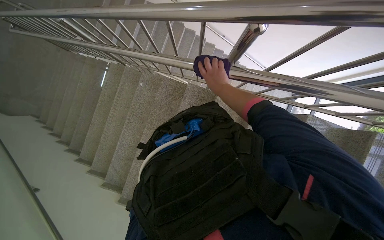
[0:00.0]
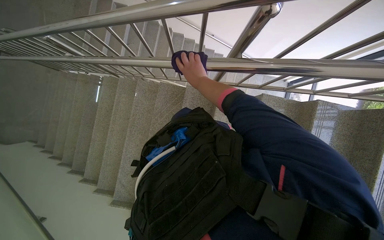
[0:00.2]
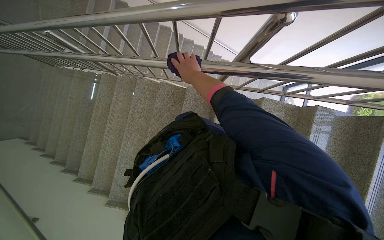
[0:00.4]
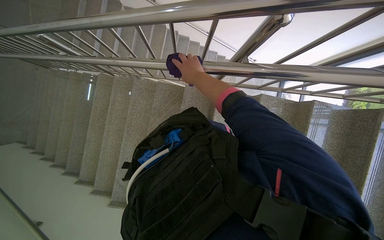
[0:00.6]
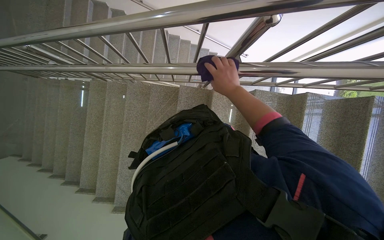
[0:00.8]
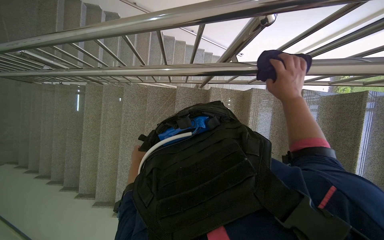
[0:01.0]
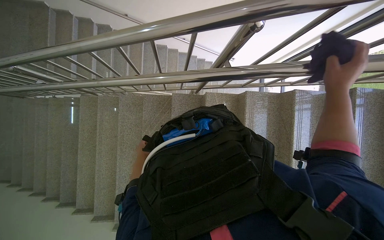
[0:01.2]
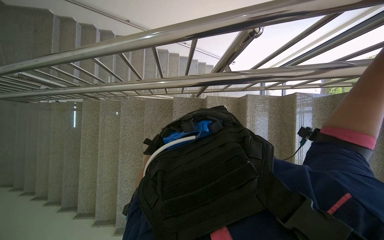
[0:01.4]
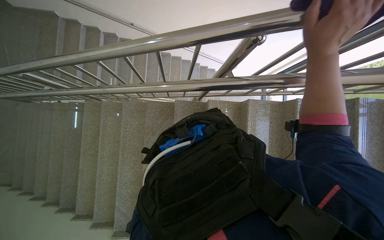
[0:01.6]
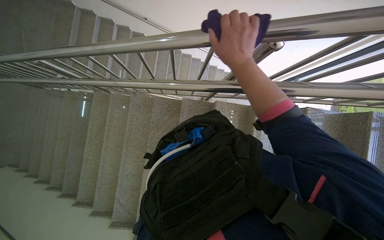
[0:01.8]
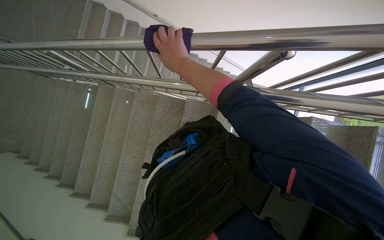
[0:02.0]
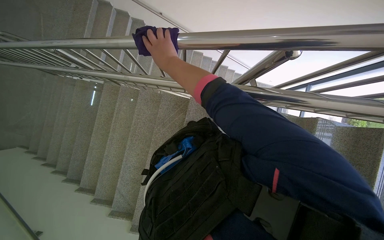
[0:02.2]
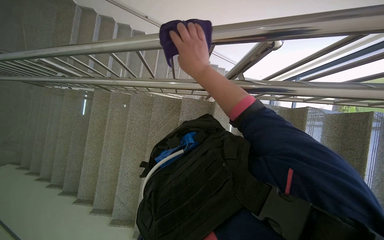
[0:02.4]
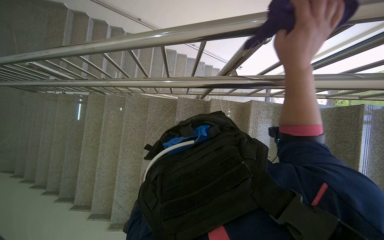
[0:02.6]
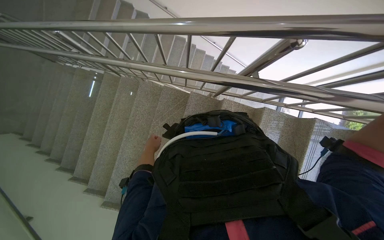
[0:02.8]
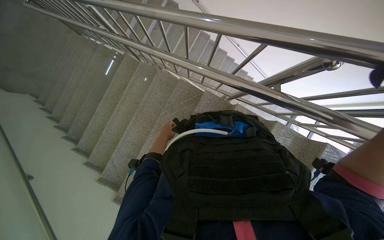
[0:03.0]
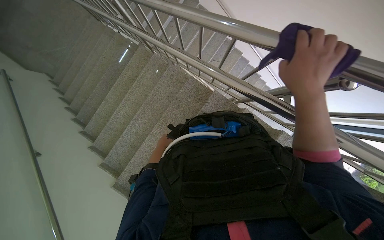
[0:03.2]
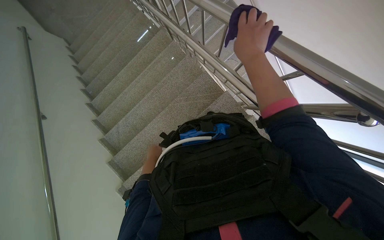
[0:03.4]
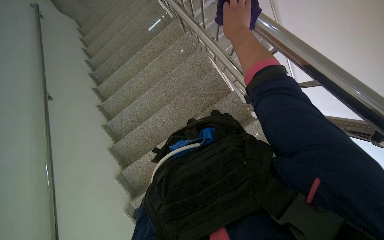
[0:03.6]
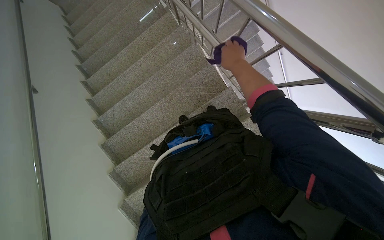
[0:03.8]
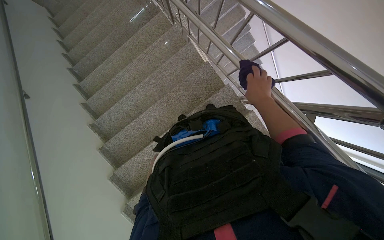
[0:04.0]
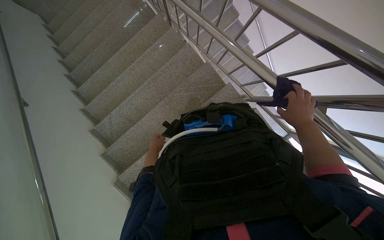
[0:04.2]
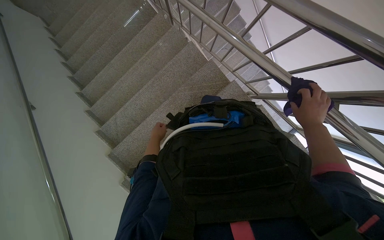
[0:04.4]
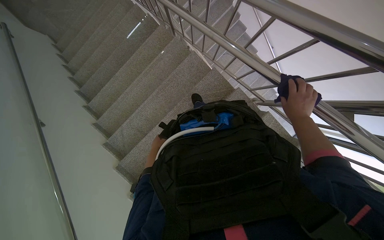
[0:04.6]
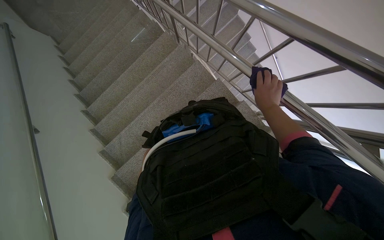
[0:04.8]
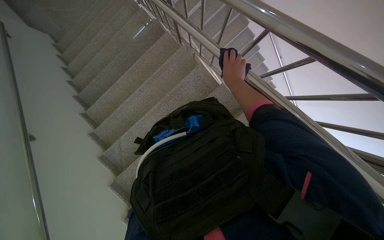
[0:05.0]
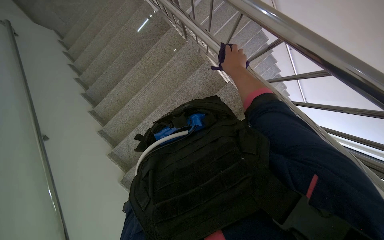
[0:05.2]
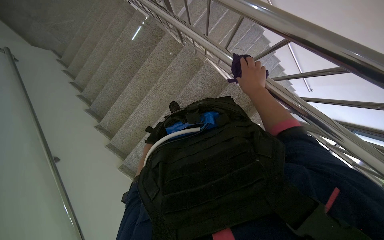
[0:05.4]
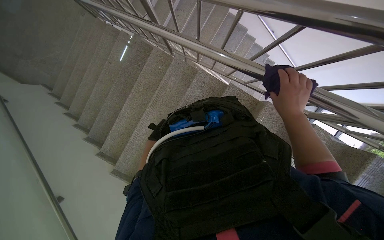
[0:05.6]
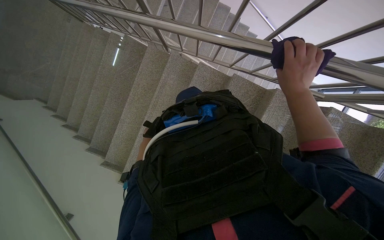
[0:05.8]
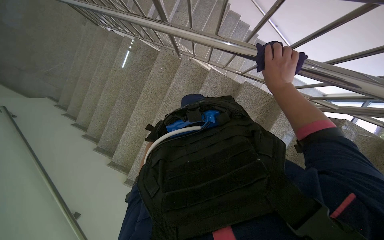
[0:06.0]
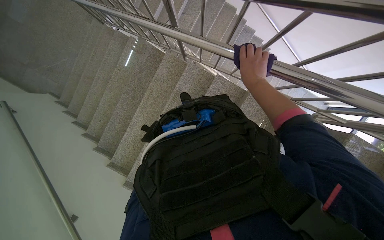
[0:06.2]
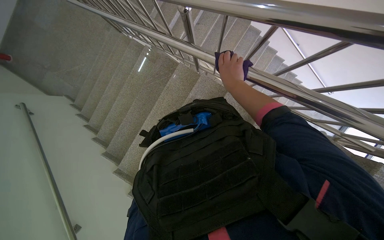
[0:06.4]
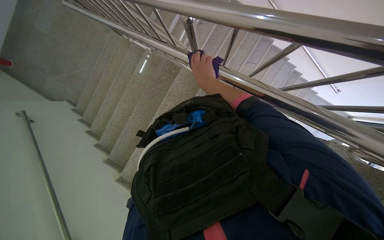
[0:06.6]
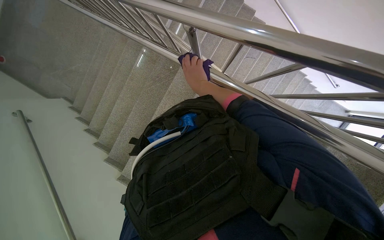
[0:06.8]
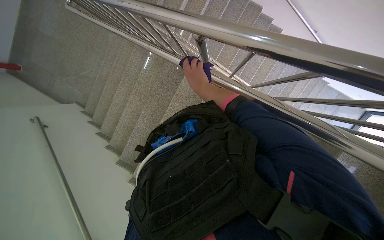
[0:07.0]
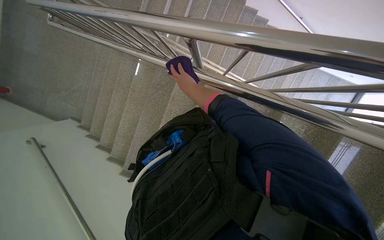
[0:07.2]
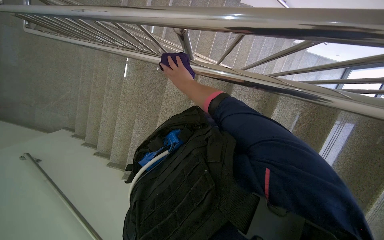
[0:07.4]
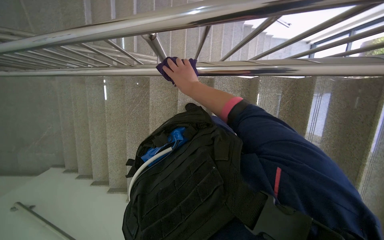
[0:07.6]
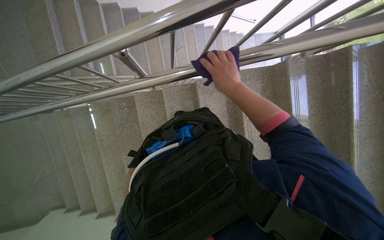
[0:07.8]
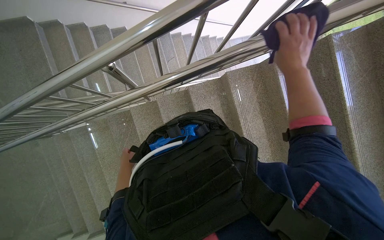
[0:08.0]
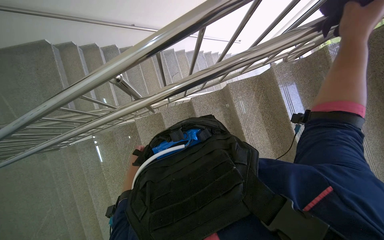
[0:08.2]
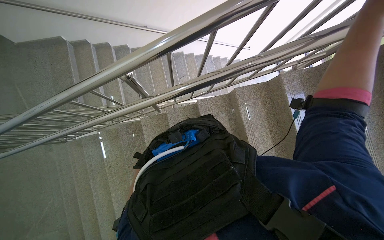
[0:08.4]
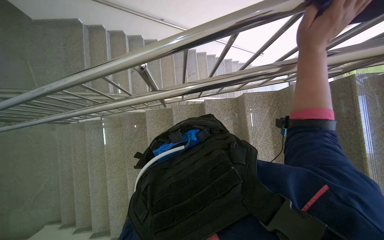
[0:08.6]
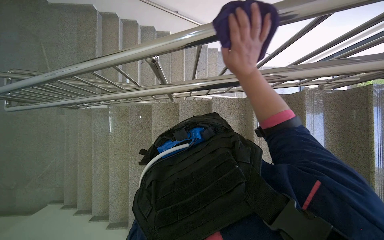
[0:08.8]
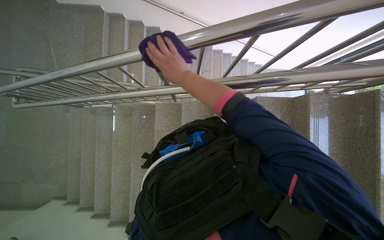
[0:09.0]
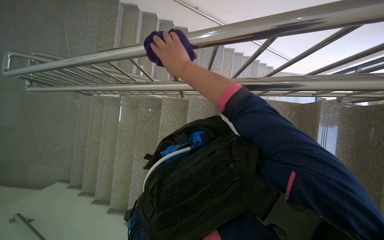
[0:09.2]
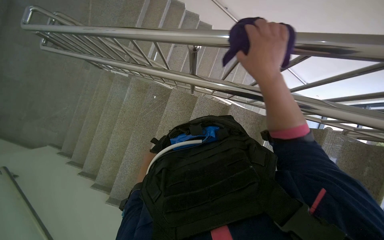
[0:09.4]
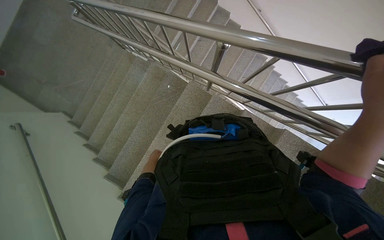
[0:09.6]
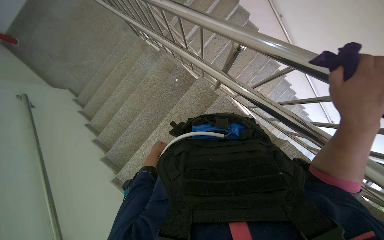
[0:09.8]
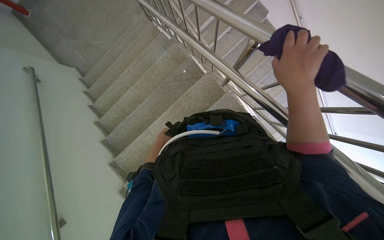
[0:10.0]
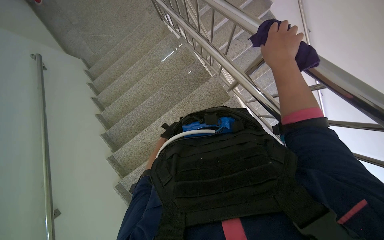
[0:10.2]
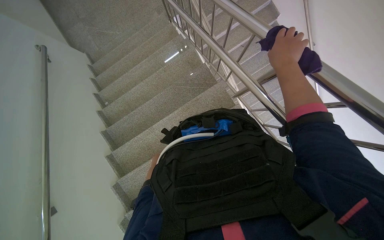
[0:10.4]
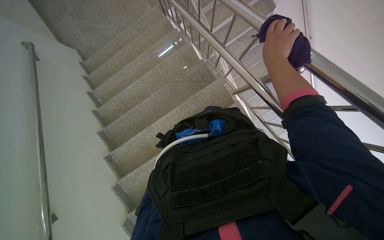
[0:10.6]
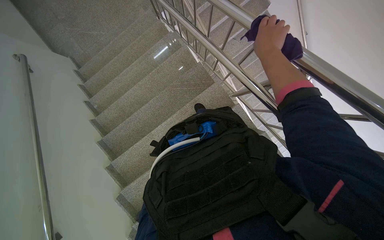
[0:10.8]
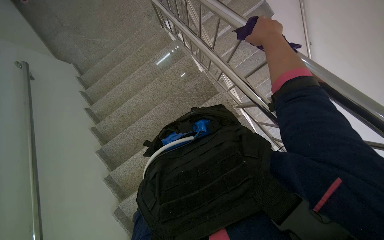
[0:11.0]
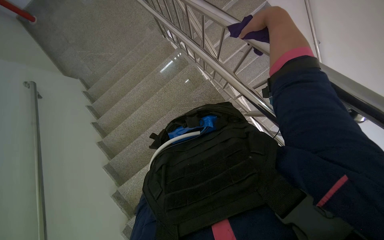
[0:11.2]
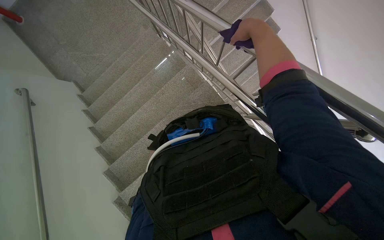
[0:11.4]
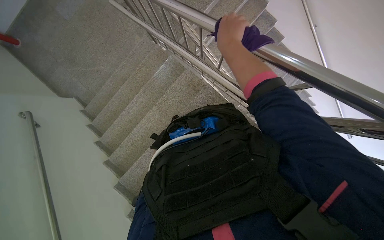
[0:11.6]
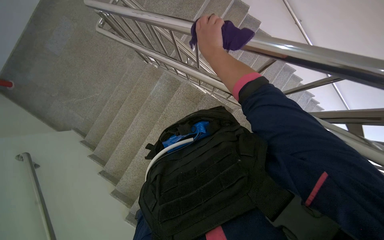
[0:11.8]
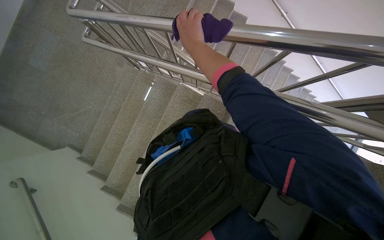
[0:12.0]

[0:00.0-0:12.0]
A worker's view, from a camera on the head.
Job: wiping surfaces.
The whole recording: Wiping metal stair railings. The worker wipes the metal stair railings with a purple cloth.
0:01.6 to 0:03.0: The scene turns approximately 25 degrees clockwise in the picture.
0:04.4 to 0:06.0: The head travels about 50 cm.
0:07.6 to 0:09.0: The right hand goes to the right and returns, approximately 40 cm each way.
0:09.0 to 0:10.4: Everything in view rotates about 55 degrees clockwise.
0:10.4 to 0:12.0: The head travels about 50 cm. Everything in view rotates roughly 30 degrees counterclockwise.

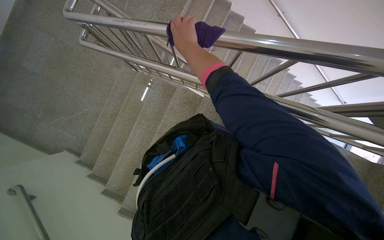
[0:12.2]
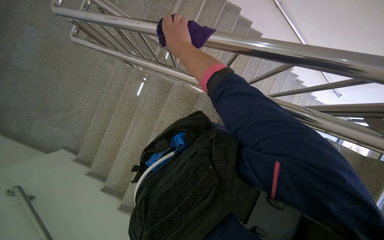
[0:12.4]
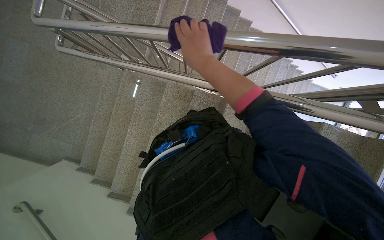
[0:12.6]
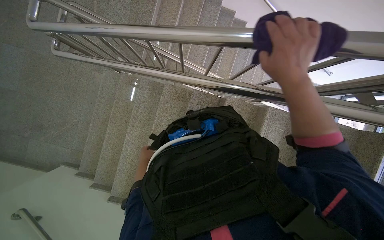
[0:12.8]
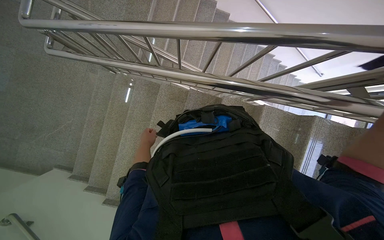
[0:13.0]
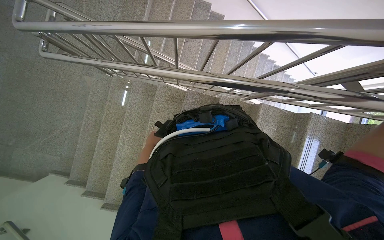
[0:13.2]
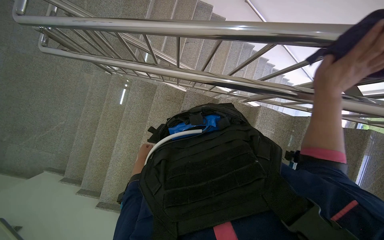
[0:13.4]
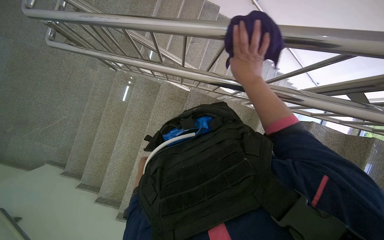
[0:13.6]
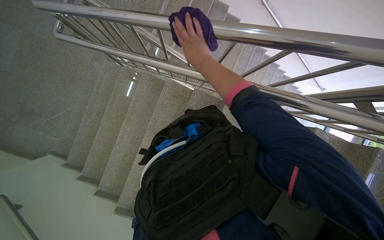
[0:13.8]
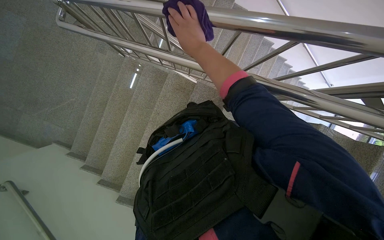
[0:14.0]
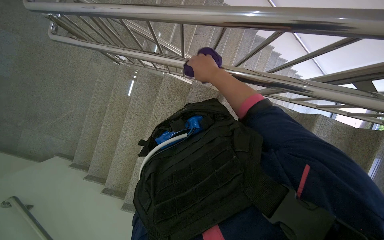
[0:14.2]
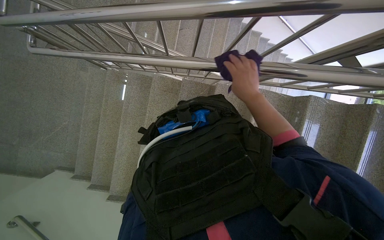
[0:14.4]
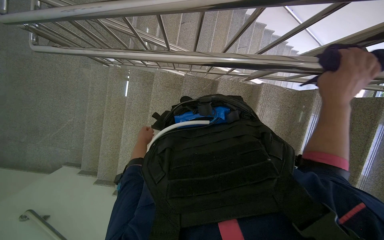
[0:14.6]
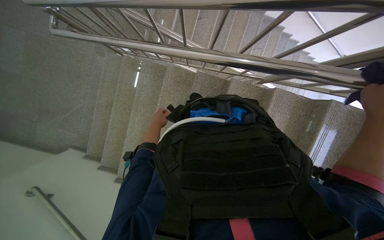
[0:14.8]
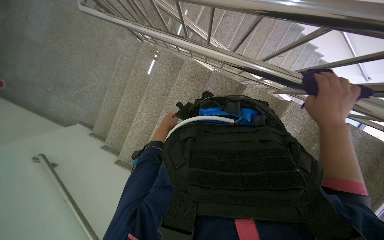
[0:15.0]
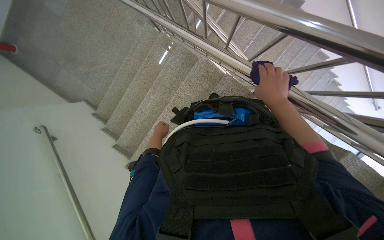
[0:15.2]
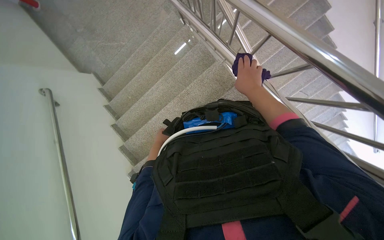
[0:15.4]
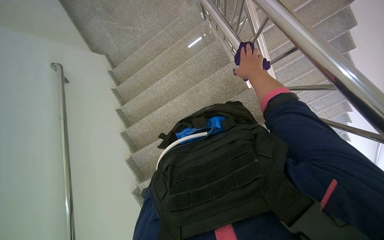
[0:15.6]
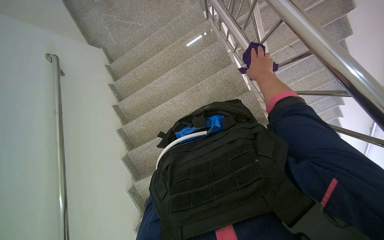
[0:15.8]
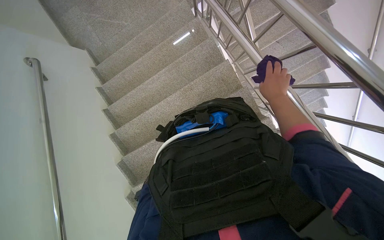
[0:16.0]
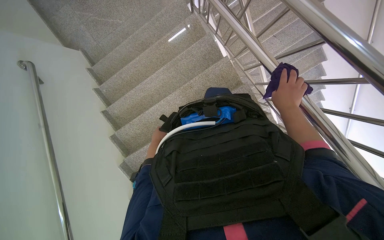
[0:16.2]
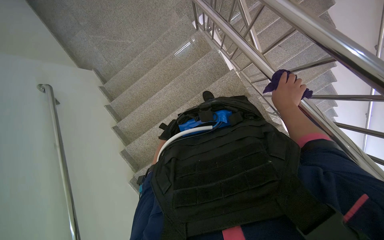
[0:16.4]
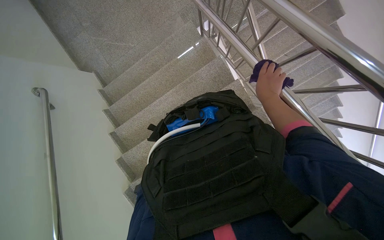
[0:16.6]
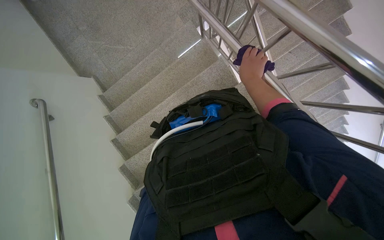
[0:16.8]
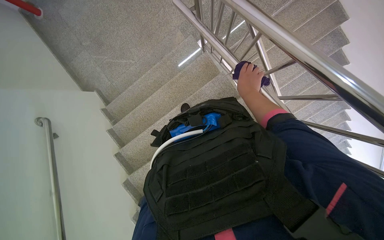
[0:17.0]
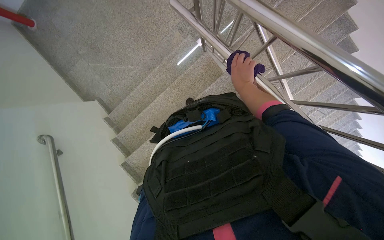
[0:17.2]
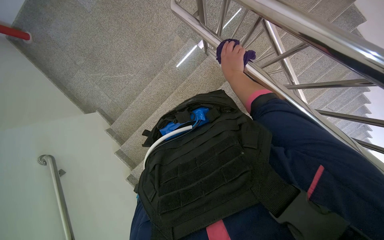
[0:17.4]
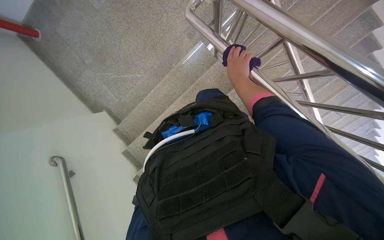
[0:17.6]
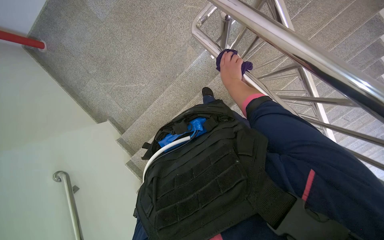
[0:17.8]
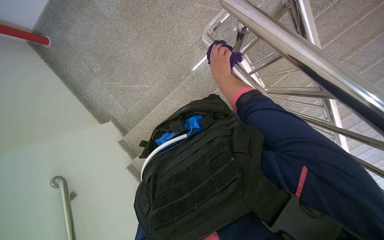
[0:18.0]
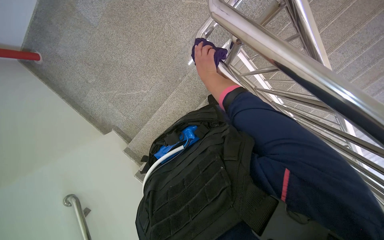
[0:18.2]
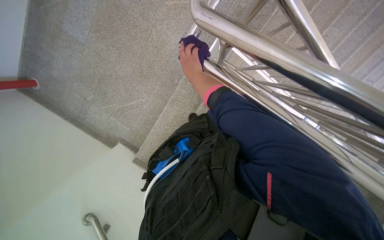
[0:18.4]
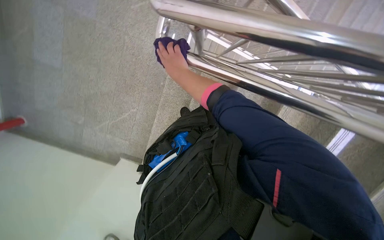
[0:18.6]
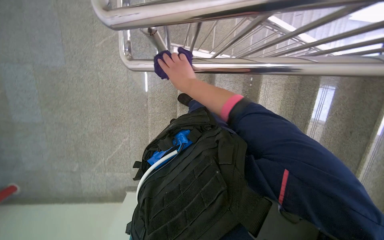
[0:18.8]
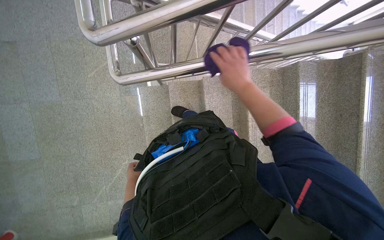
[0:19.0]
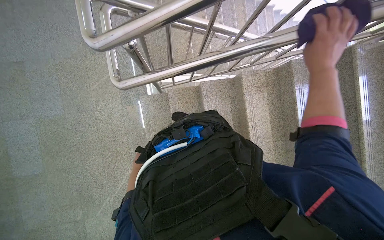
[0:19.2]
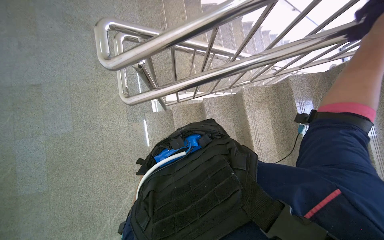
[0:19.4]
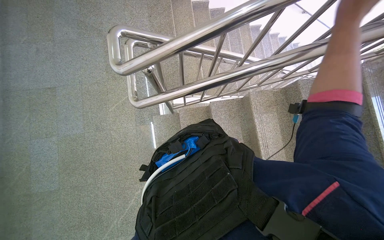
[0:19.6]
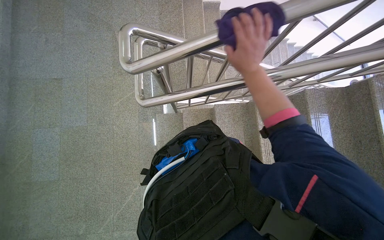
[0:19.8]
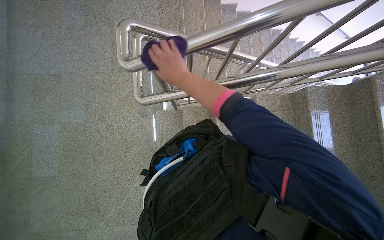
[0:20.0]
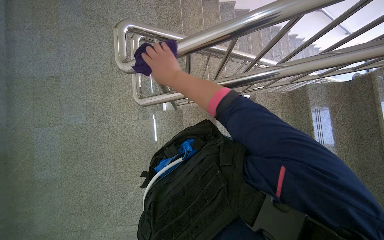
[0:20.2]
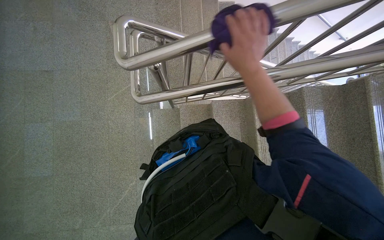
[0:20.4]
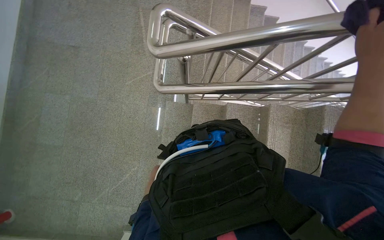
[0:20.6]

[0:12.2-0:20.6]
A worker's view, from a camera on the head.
Job: wiping surfaces.
The whole recording: Wiping metal stair railings. The worker wipes the metal stair railings with a purple cloth.
0:13.6 to 0:15.0: The right hand moves left and right over roughly 40 cm, changing direction 2 times.
0:15.0 to 0:16.4: The scene turns roughly 30 degrees clockwise in the picture.
0:16.4 to 0:17.8: The wearer moves roughly 70 cm.
0:17.8 to 0:19.2: The scene rotates counterclockwise by about 55 degrees.
